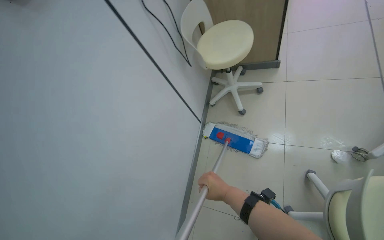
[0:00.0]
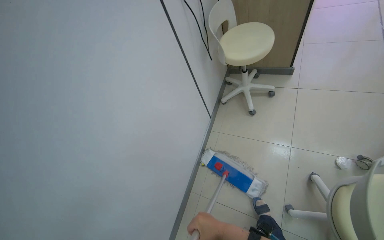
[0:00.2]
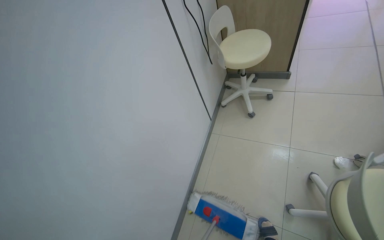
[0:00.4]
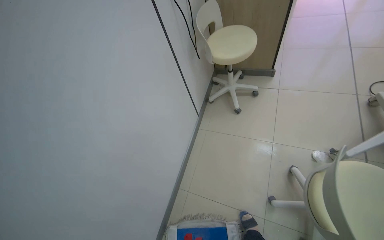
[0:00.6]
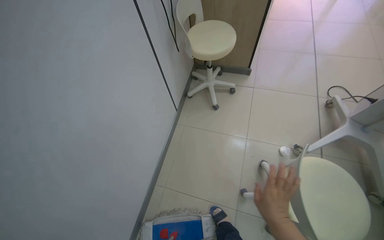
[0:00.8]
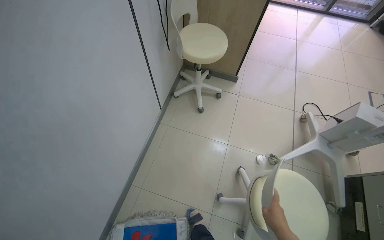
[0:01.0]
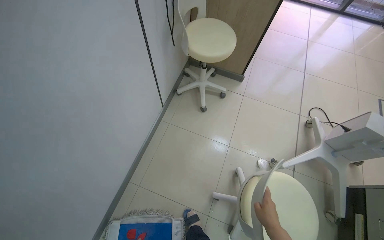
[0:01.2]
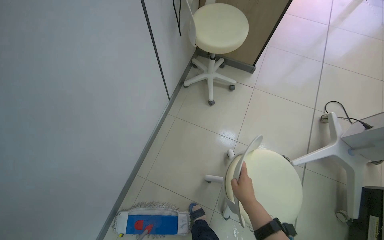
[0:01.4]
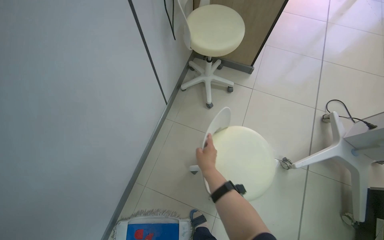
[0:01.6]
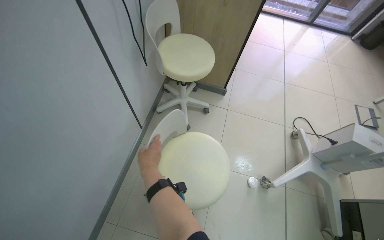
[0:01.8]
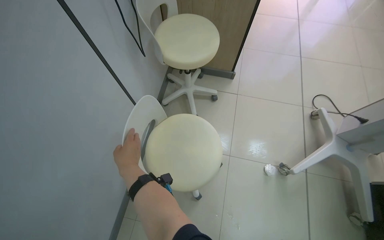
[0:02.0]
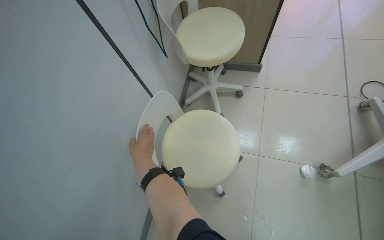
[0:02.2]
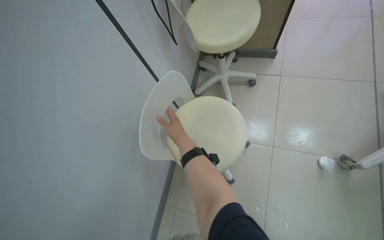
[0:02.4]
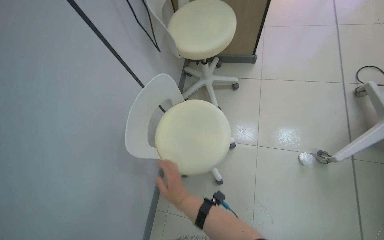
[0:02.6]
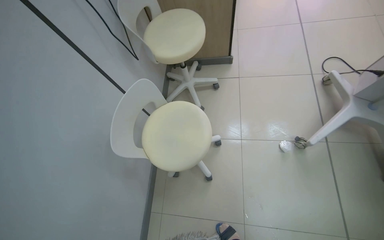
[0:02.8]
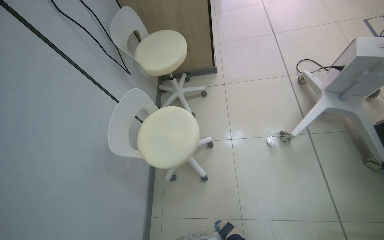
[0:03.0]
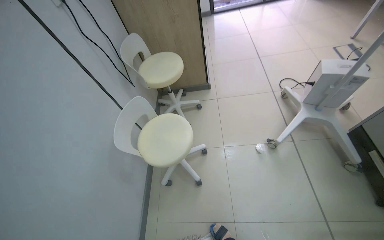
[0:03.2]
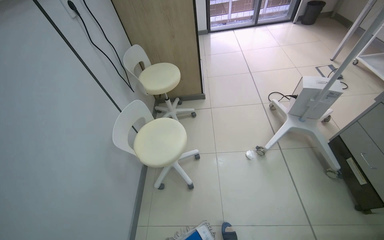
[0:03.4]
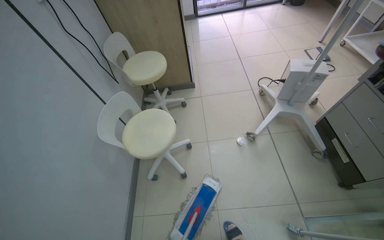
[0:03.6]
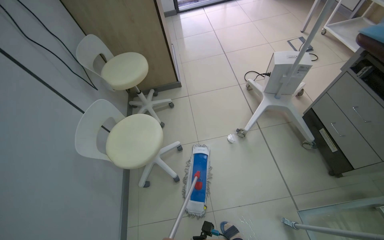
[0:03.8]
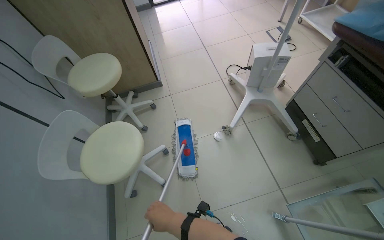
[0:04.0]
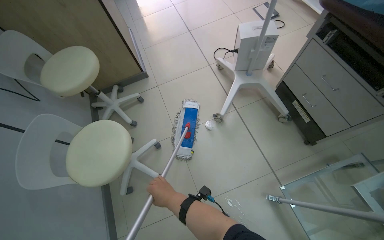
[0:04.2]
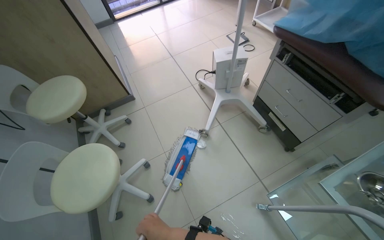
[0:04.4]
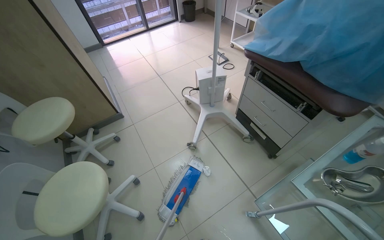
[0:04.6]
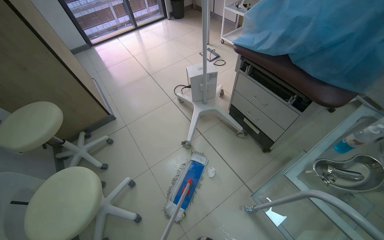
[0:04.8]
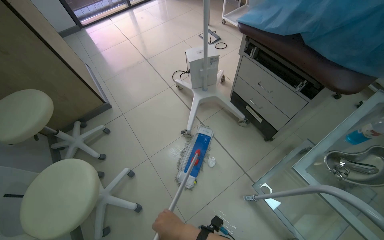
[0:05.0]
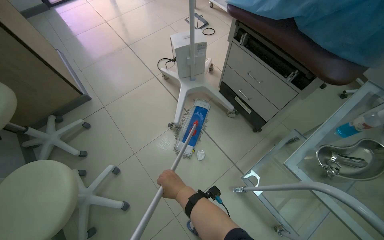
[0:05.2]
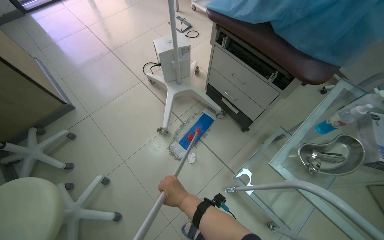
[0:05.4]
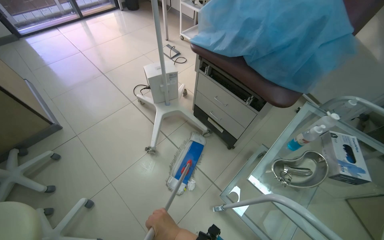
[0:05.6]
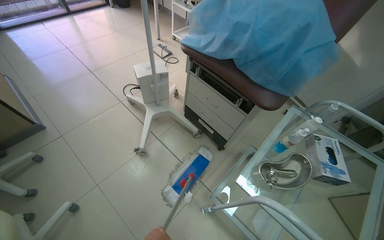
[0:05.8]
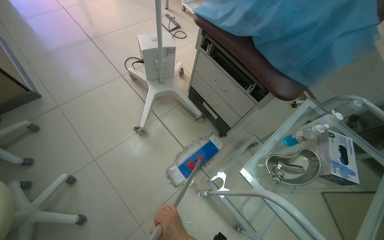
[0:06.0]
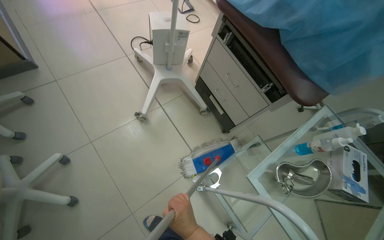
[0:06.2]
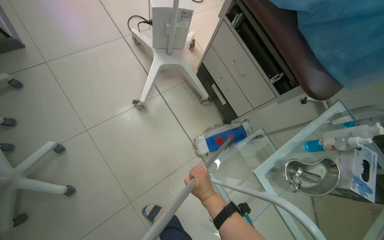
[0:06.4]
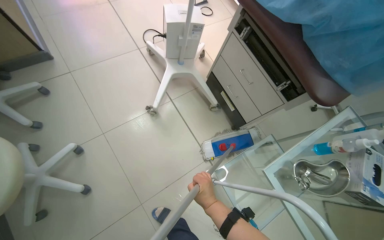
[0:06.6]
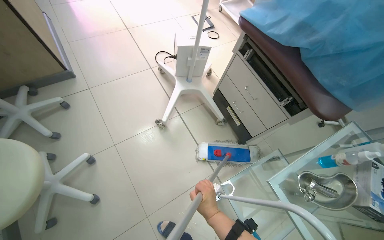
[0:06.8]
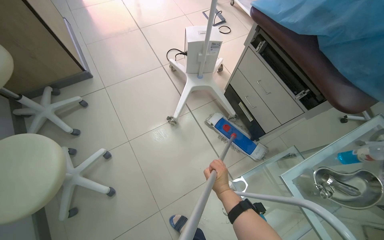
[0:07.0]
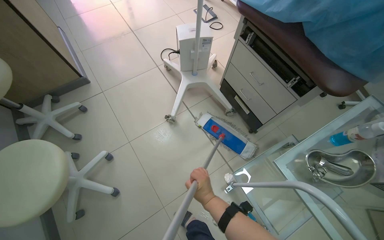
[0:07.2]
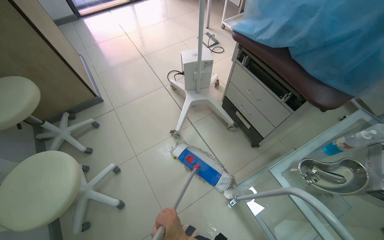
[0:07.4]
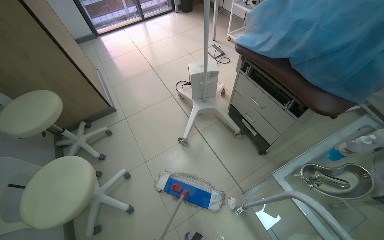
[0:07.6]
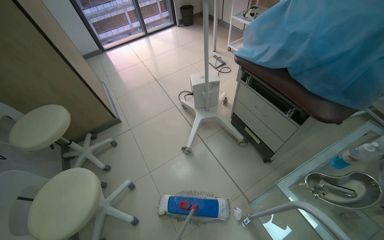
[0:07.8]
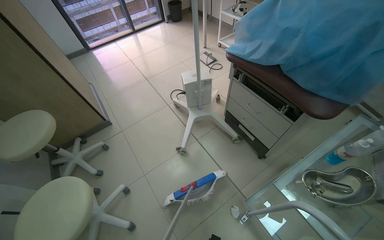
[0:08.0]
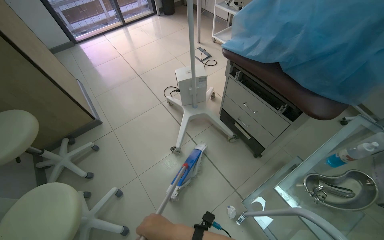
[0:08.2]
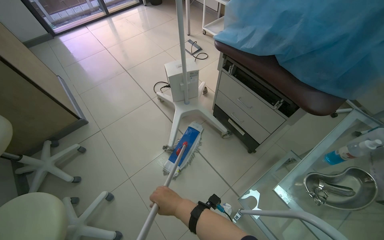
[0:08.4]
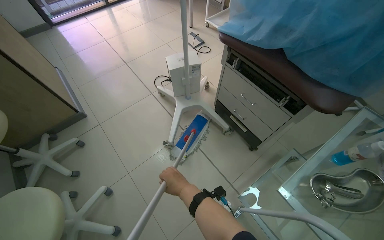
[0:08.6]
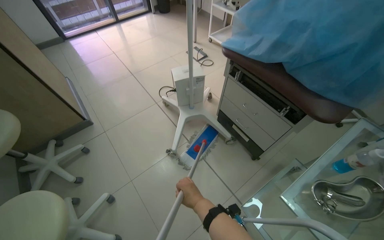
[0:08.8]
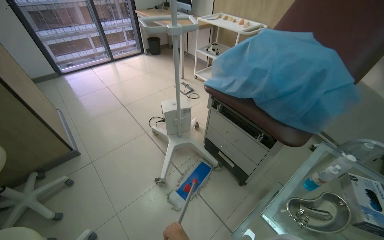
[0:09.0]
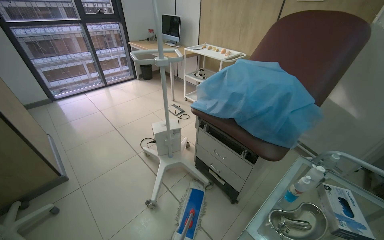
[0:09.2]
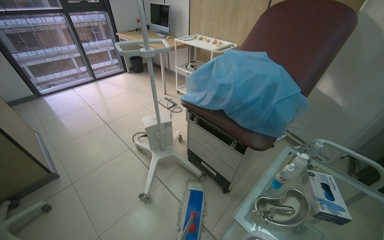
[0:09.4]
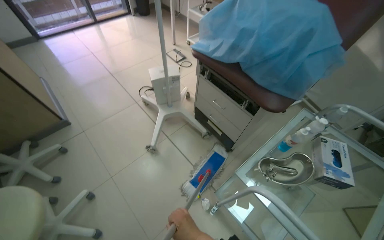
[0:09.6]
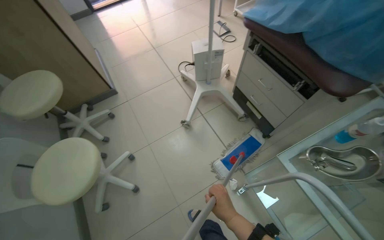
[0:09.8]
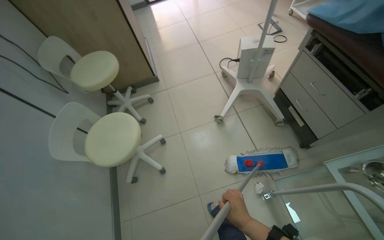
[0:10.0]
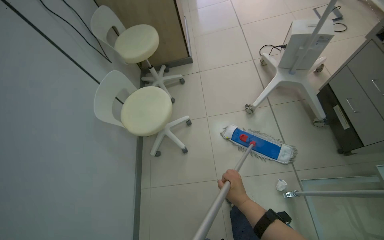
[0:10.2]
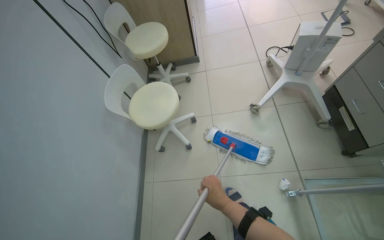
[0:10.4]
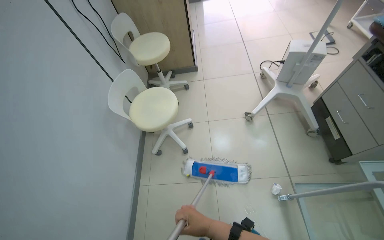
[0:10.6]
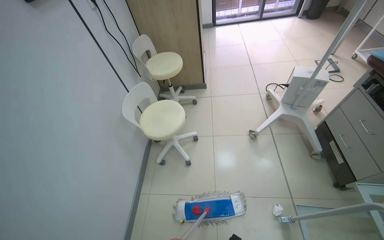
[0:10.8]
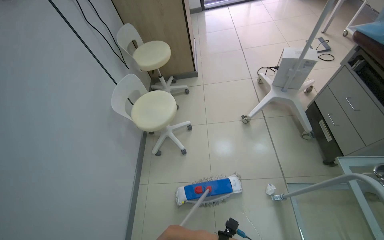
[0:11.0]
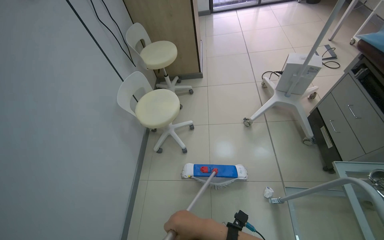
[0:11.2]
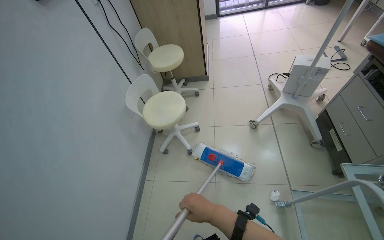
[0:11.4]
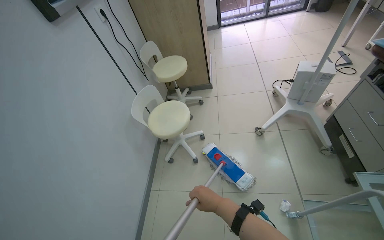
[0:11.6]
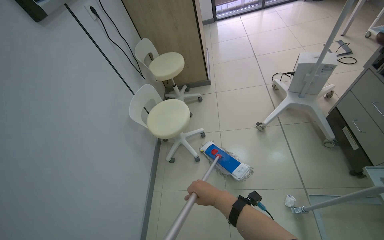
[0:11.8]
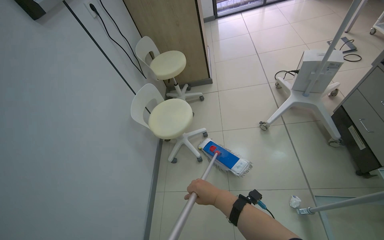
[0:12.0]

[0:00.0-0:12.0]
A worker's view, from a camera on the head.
Job: mopping floor.
The whole recording: Mopping room floor. The worker mops the floor in the room, moving furniture and objects to clean the entire area.
0:03.0 to 0:04.4: The head rotates some 25 degrees to the right.
0:04.4 to 0:06.0: The view pans to the right by approximately 20 degrees.
0:09.0 to 0:10.4: The head rotates some 40 degrees to the left. The view tips downward by some 20 degrees.

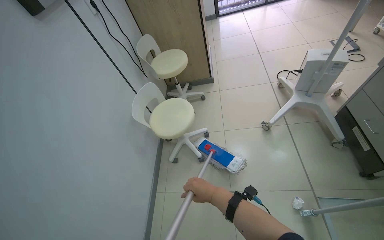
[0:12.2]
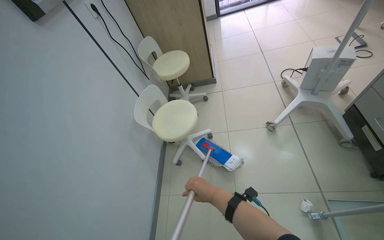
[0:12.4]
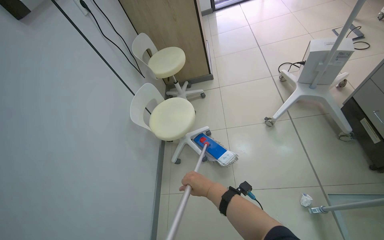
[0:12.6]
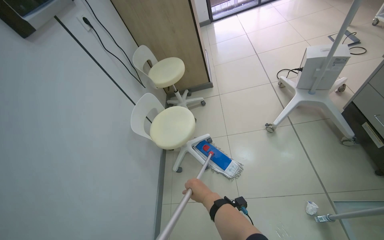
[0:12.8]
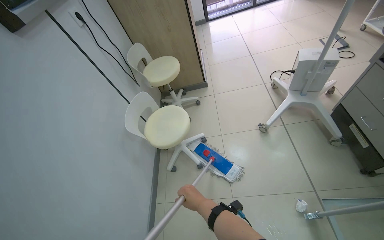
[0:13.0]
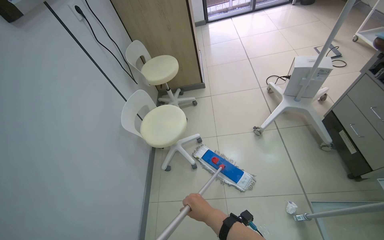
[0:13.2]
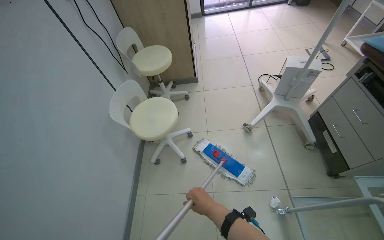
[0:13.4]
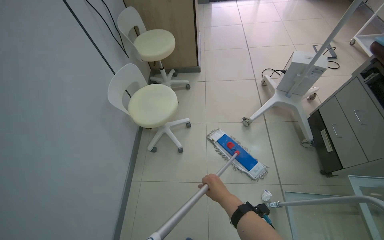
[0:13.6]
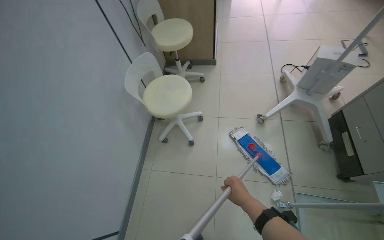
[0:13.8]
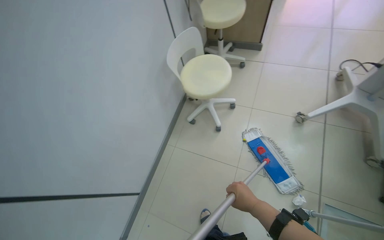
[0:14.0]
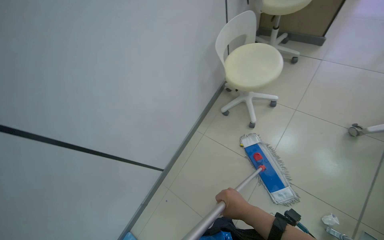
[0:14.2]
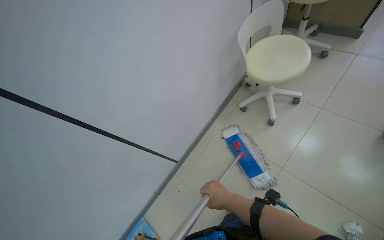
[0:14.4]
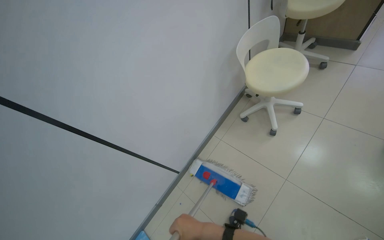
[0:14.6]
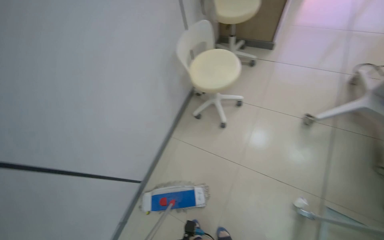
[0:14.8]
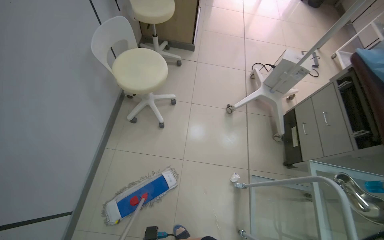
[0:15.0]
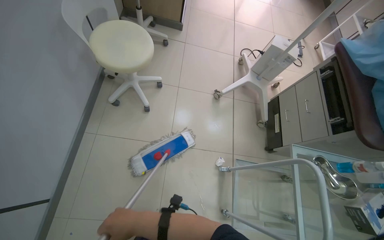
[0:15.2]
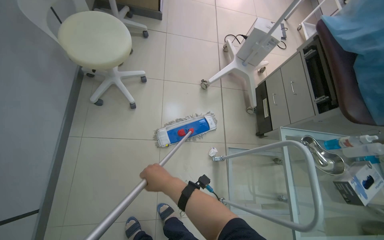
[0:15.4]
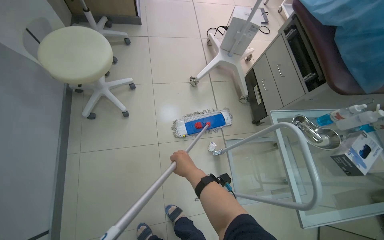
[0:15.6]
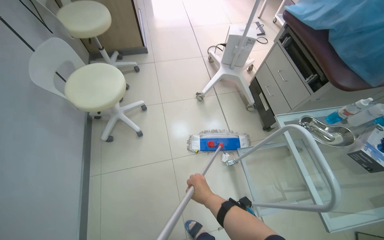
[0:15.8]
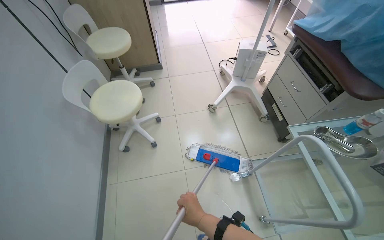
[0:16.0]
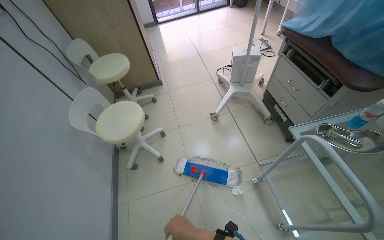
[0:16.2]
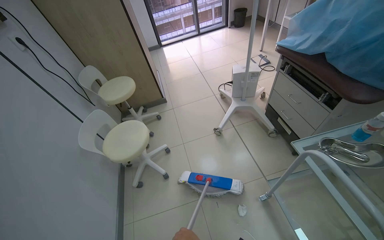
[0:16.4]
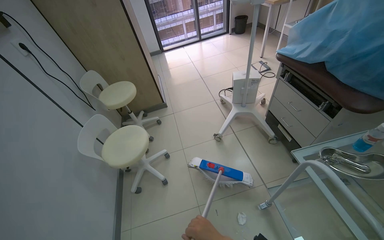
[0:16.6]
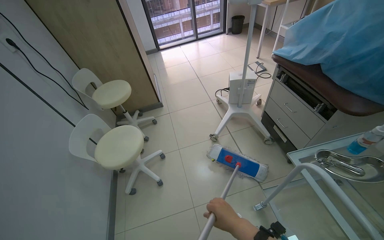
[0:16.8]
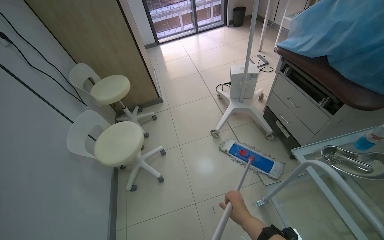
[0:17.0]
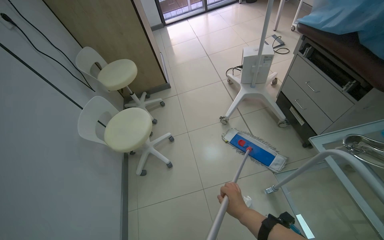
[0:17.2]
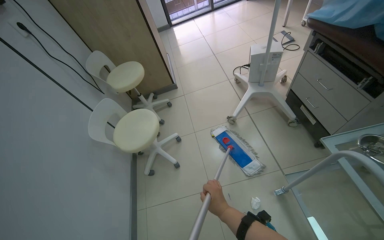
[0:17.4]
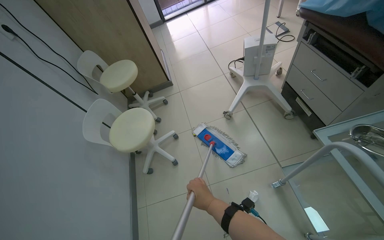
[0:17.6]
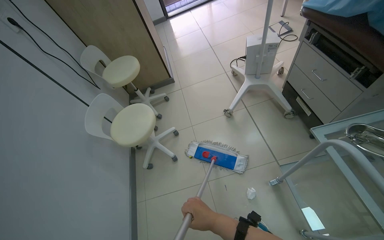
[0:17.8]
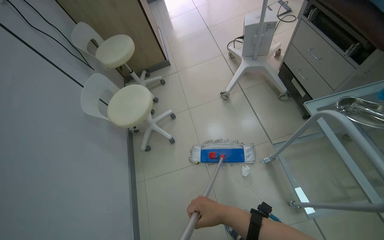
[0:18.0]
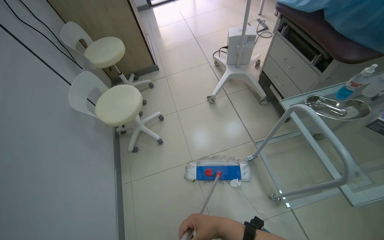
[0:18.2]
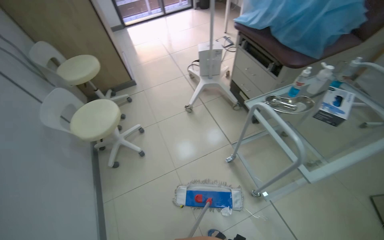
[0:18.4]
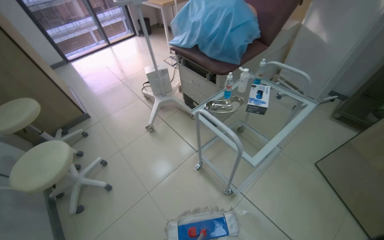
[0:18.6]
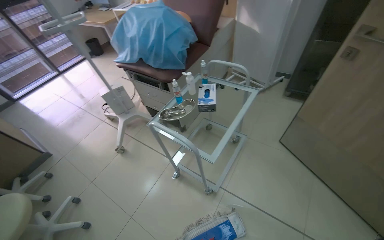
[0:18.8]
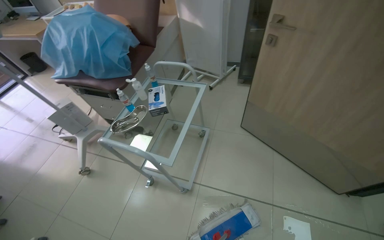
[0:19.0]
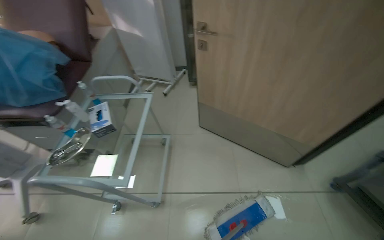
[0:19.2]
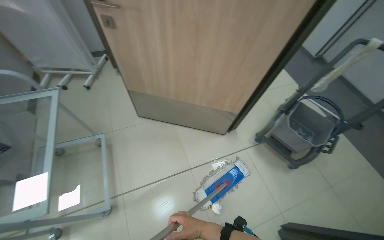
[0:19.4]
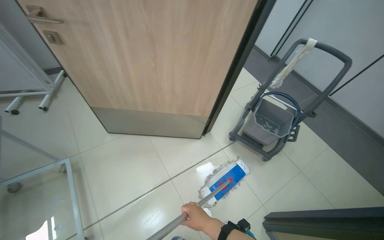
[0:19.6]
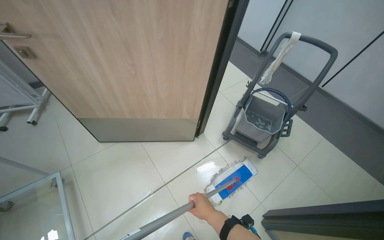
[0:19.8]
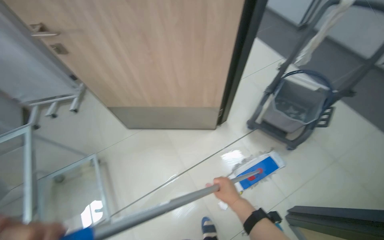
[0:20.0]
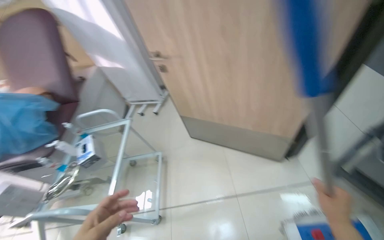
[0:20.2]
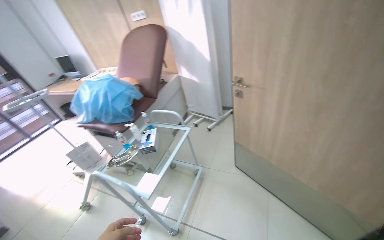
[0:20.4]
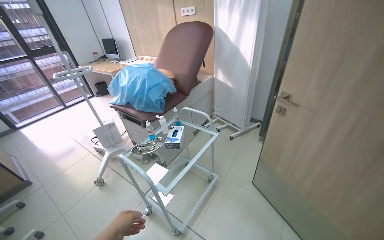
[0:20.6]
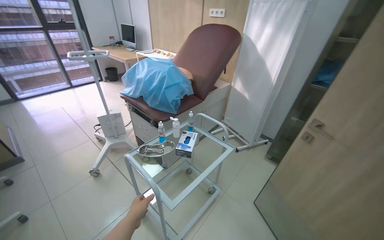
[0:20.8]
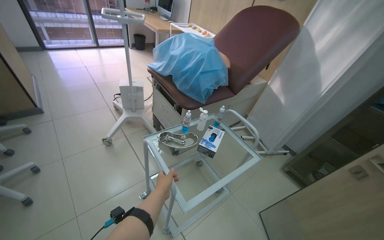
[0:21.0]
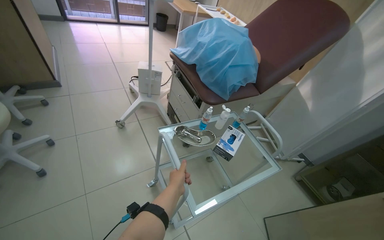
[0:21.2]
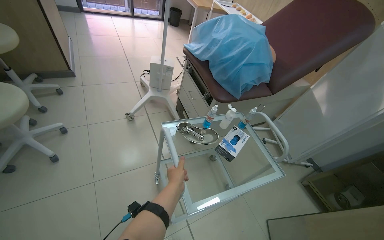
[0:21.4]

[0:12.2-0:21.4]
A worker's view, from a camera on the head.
Job: mopping floor.
The whole recording: Mopping room floor. The worker mops the floor in the room, moving furniture and objects to clean the entire area.
0:12.2 to 0:13.8: The right hand travels to the right by approximately 15 cm.
0:13.8 to 0:15.2: The view pans to the right by approximately 20 degrees.
0:15.2 to 0:16.8: The view tilts some 15 degrees upward. The scene turns roughly 30 degrees counterclockwise in the picture.
0:18.4 to 0:19.8: The camera travels about 70 cm. The head rotates some 100 degrees to the right.
0:19.8 to 0:21.4: The wearer moves some 60 cm. The wearer's head swings about 105 degrees to the left.
